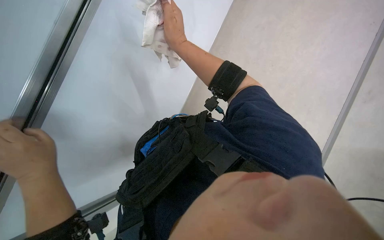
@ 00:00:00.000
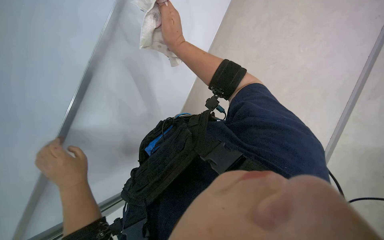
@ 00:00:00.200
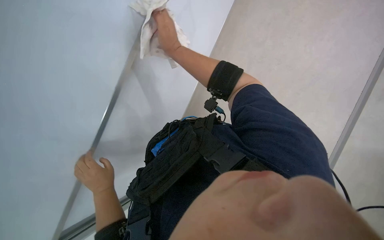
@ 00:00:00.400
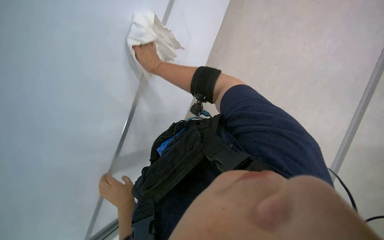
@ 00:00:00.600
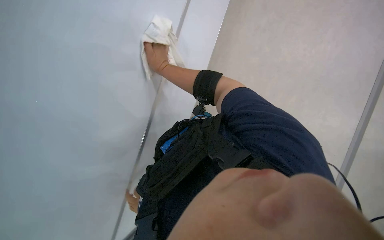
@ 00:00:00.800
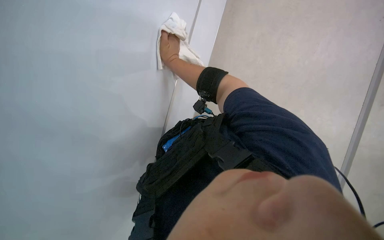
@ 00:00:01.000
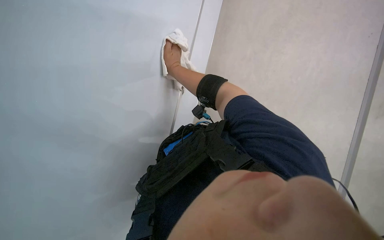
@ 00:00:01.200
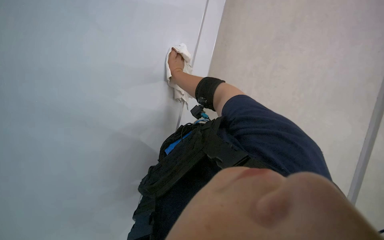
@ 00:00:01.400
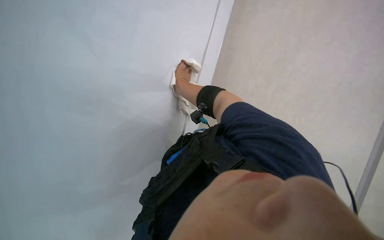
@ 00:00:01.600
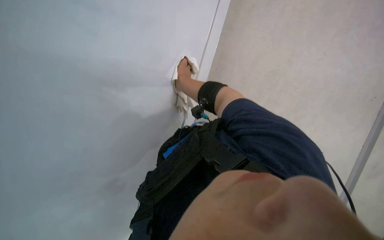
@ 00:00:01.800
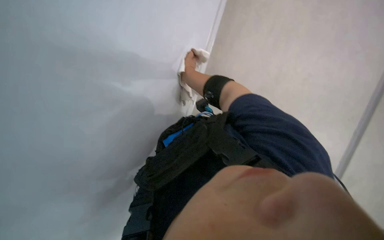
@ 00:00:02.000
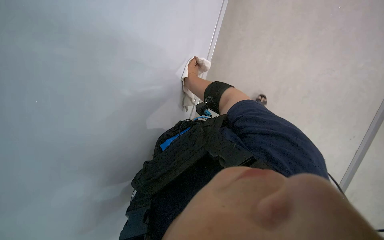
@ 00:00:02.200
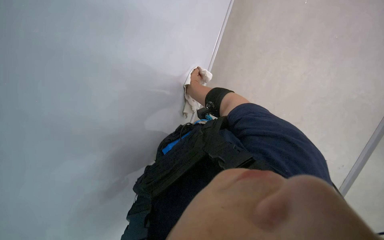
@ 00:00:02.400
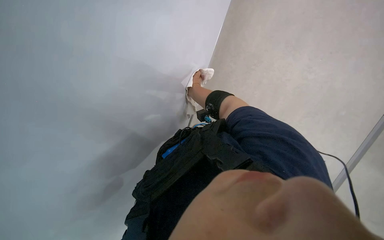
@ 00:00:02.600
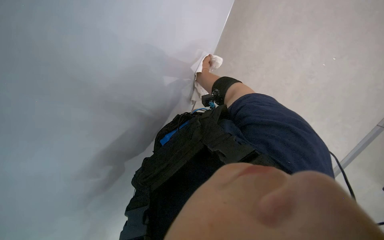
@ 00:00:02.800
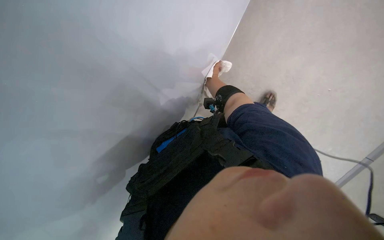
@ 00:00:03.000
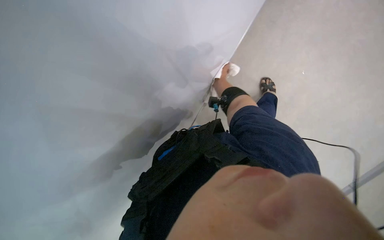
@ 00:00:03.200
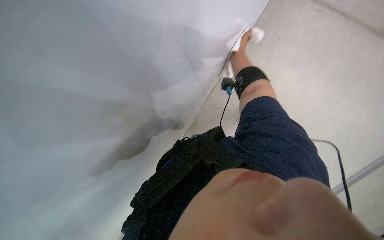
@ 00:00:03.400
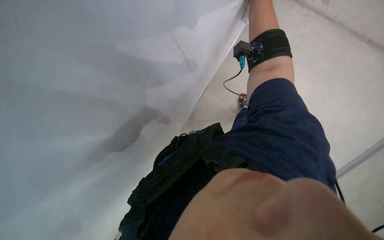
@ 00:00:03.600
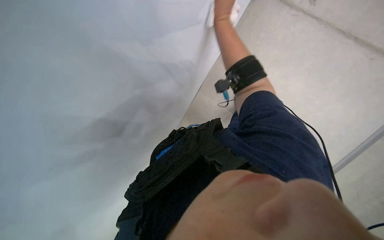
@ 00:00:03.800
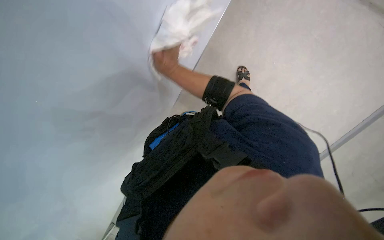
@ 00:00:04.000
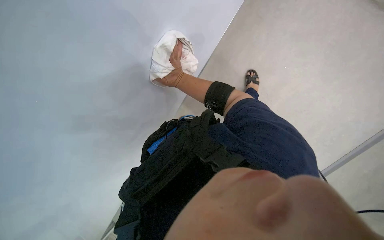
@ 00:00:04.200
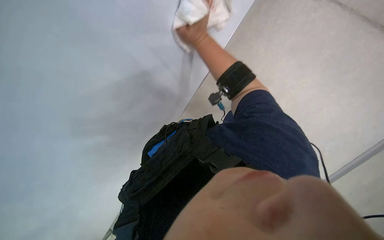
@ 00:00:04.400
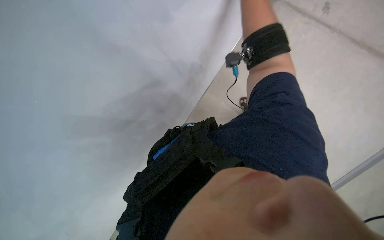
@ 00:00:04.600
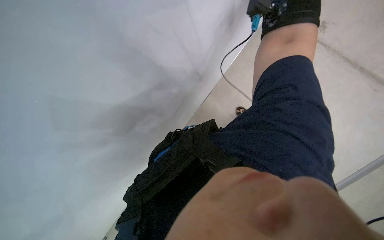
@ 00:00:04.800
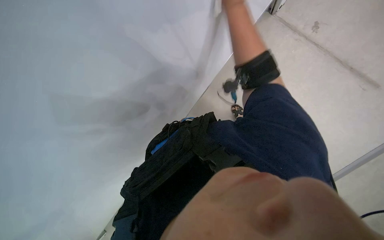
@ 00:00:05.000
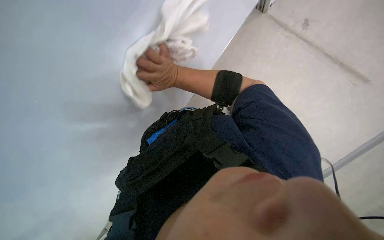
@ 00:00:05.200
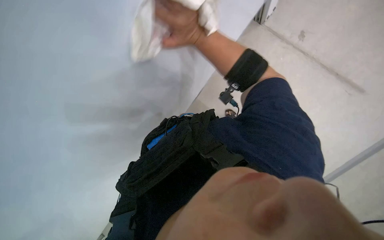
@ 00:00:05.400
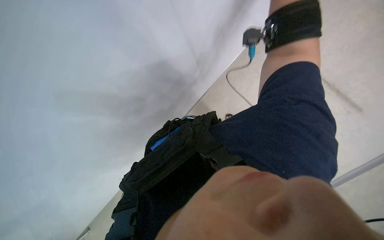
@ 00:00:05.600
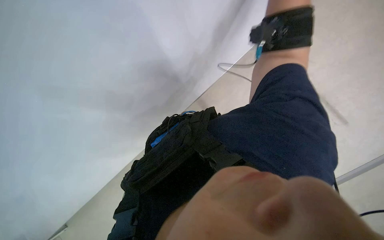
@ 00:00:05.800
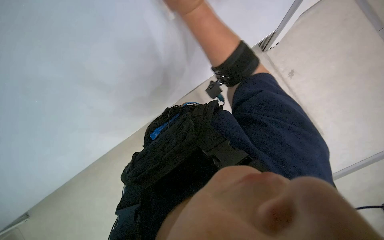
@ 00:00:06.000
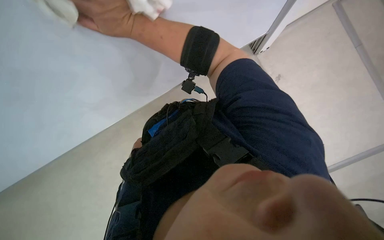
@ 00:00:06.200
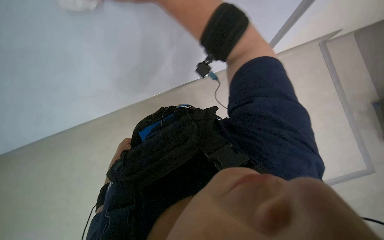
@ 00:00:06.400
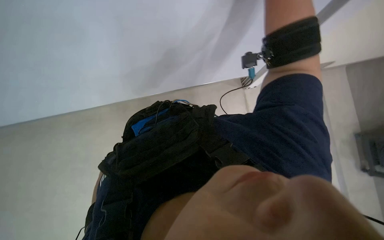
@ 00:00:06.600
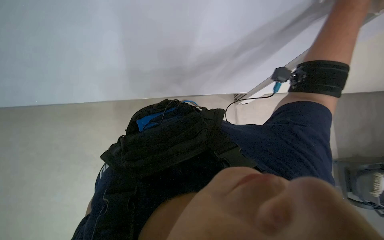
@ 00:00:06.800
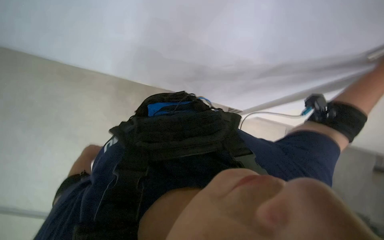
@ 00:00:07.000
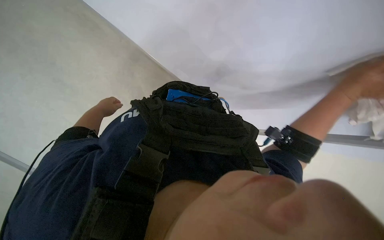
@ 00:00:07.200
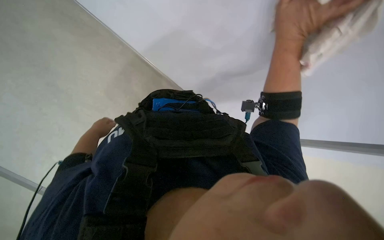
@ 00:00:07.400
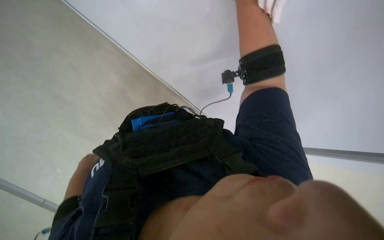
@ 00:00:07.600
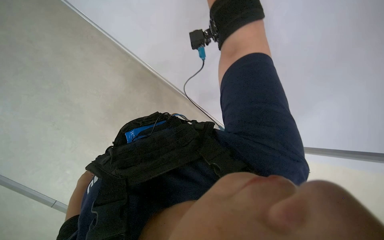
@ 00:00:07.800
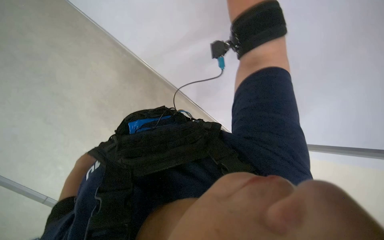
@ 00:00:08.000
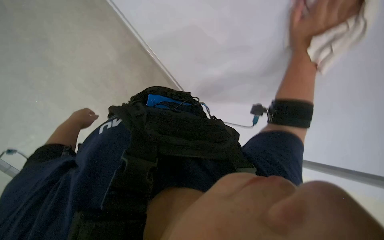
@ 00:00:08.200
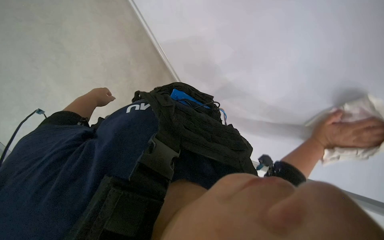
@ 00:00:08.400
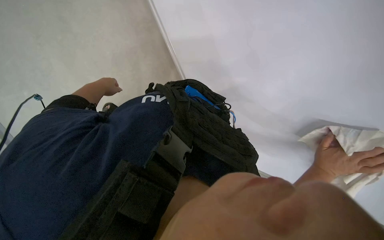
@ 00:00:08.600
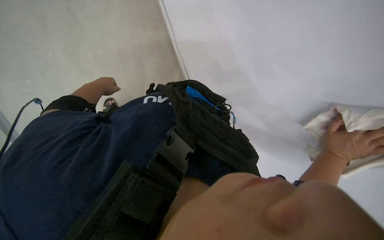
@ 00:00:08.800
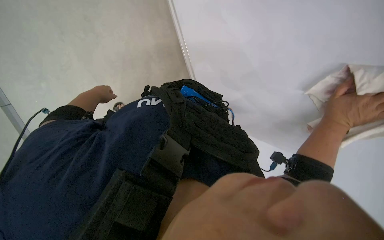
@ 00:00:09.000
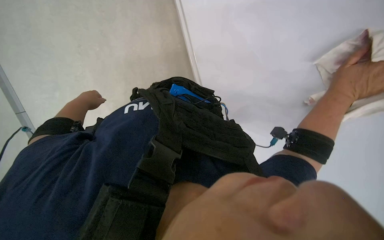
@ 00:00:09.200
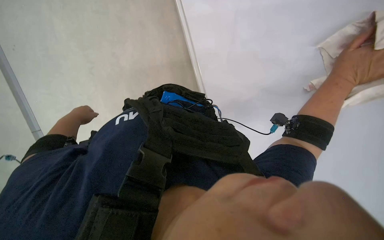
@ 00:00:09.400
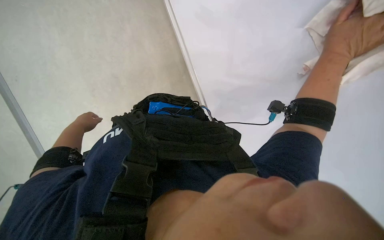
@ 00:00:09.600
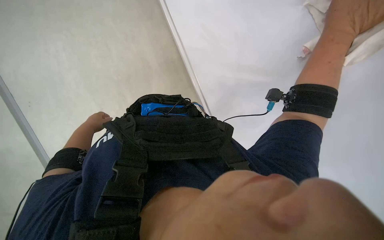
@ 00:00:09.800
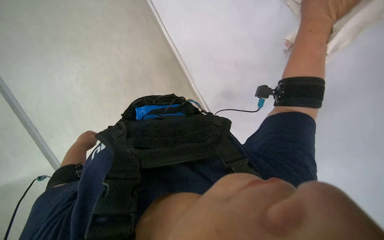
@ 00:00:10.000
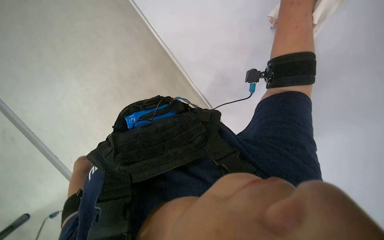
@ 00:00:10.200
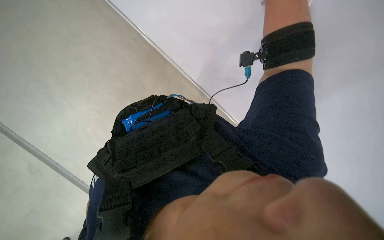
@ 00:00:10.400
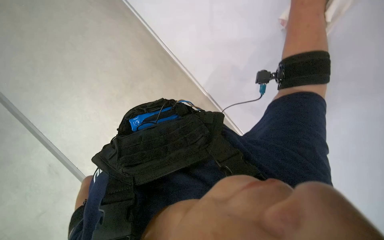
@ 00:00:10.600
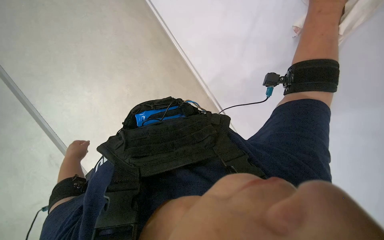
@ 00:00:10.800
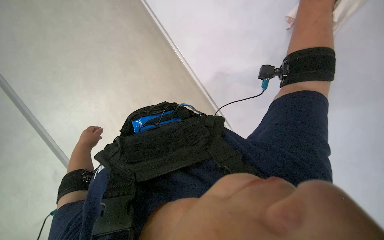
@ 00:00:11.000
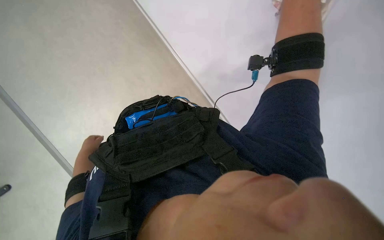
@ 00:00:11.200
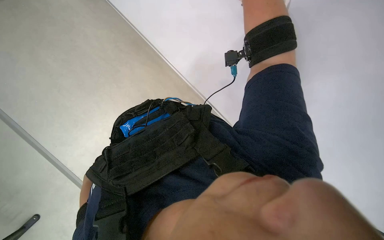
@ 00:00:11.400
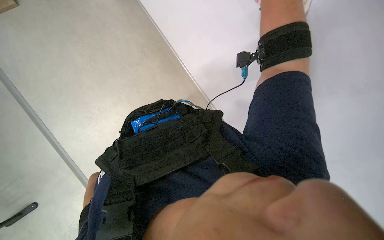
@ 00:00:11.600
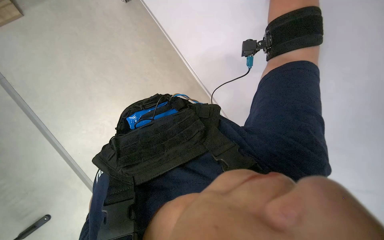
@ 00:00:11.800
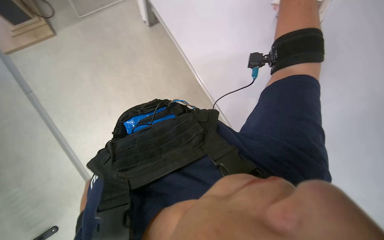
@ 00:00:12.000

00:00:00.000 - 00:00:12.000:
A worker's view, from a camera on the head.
Job: wiping surfaces.
The whole recording: Wiping whiteboard surface. The worker wipes the whiteboard surface with a white cloth.
00:00:00.000 - 00:00:01.600: The camera is aimed roughly 15 degrees further to the left.
00:00:01.600 - 00:00:03.000: The right hand moves farther from the camera and up the picture, some 30 cm.
00:00:07.600 - 00:00:09.000: The scene rotates clockwise by approximately 40 degrees.
00:00:09.000 - 00:00:10.400: Everything in view rotates some 50 degrees counterclockwise.

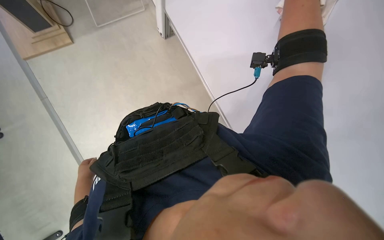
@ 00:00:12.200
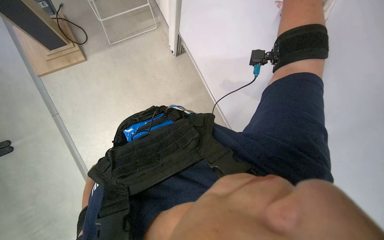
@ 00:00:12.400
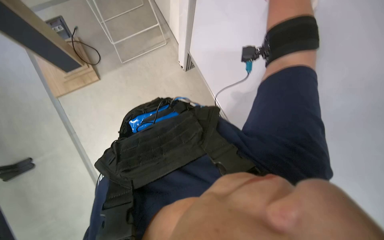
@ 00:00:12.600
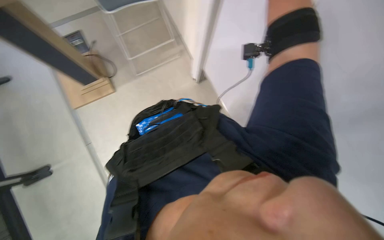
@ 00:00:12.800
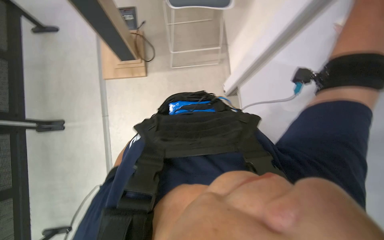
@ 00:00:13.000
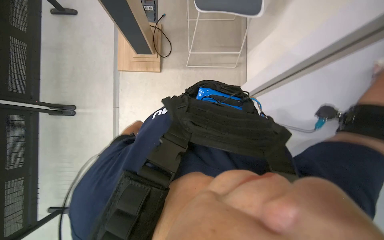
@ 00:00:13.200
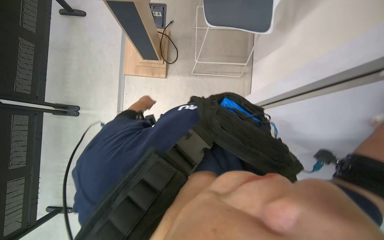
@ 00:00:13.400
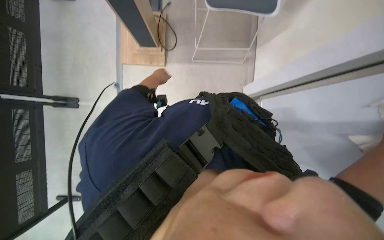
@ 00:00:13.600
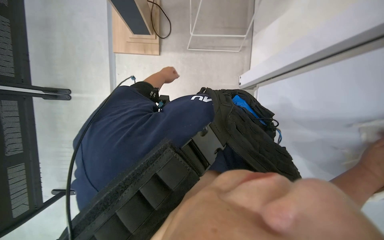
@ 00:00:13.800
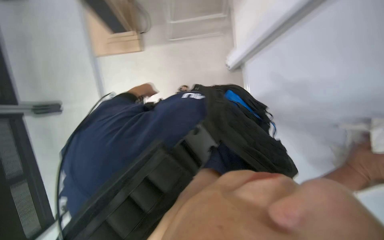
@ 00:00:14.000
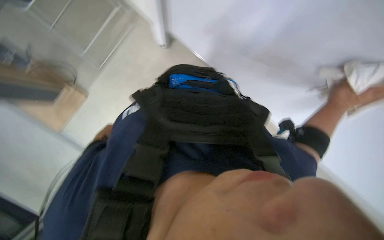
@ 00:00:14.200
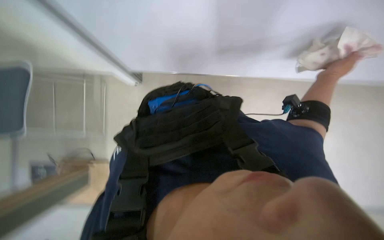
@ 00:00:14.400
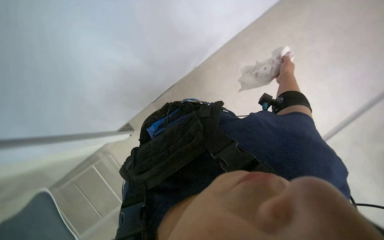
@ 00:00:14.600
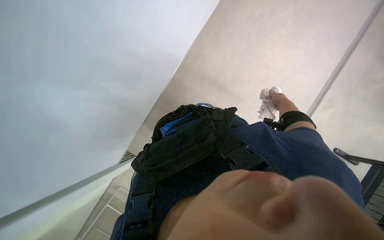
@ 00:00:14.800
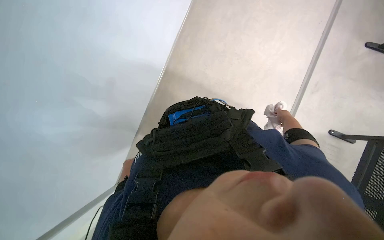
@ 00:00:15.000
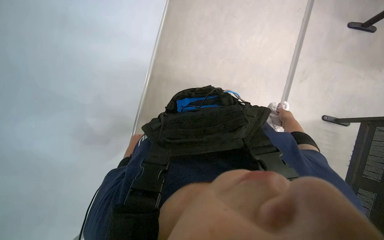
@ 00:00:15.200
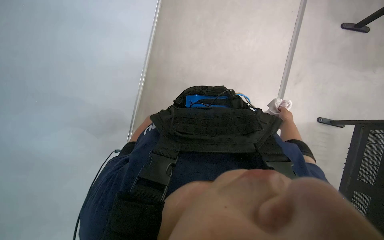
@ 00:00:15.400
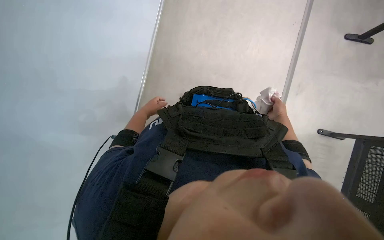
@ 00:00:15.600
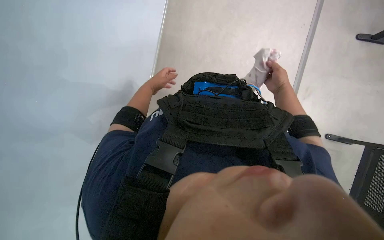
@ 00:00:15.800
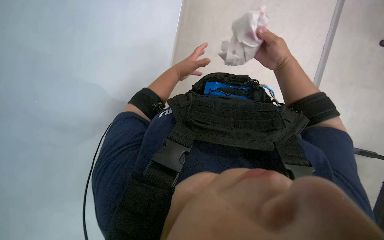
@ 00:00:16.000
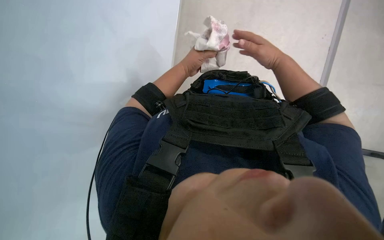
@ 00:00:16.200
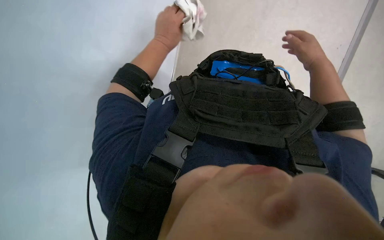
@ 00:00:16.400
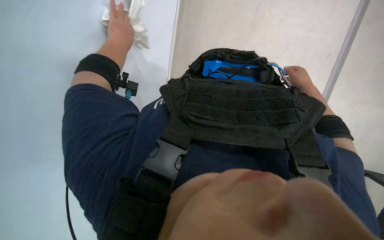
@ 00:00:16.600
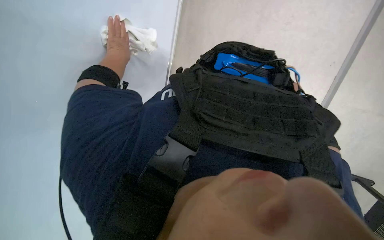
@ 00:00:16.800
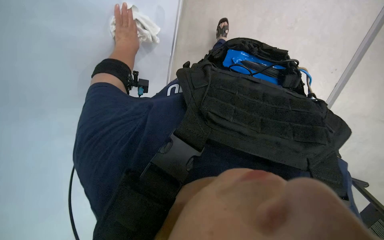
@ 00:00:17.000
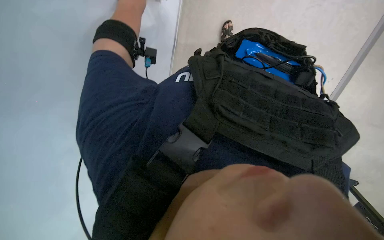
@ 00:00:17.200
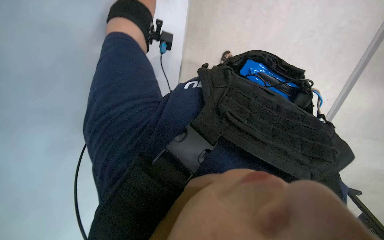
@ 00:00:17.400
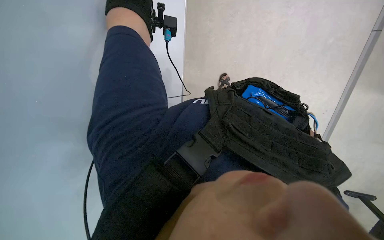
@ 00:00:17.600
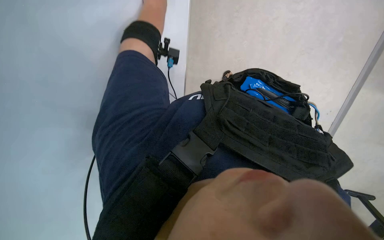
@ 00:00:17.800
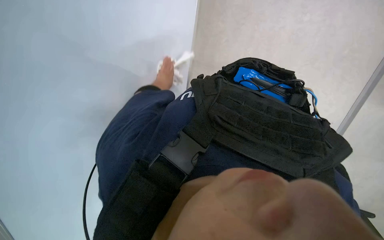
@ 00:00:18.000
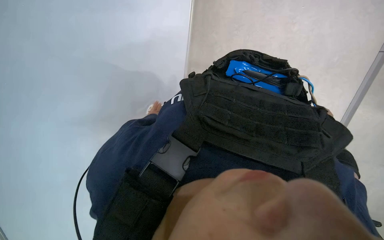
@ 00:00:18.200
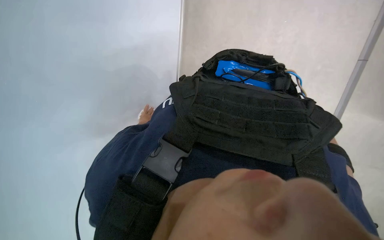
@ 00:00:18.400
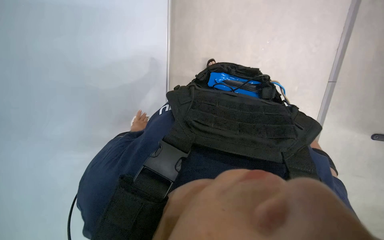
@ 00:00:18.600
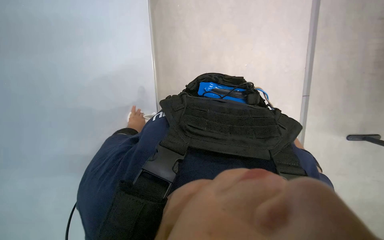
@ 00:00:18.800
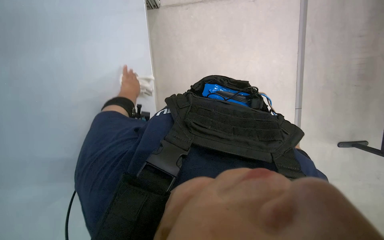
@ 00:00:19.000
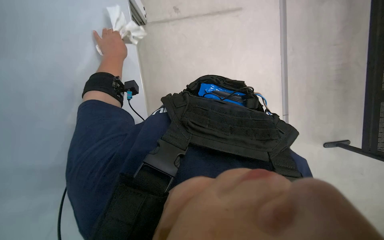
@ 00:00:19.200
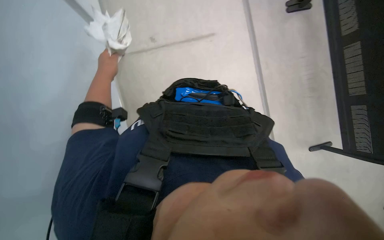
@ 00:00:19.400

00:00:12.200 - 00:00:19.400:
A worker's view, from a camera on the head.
Job: wiping surfaces.
The whole recording: Wiping whiteboard surface. The worker wipes the whiteboard surface with a white cloth.
00:00:12.200 - 00:00:13.600: The wearer looks approximately 25 degrees further to the left.
00:00:15.000 - 00:00:16.600: The wearer looks about 15 degrees further downward. The right hand heads up the picture, covering roughly 10 cm, and reaches about 15 cm nearer to the camera, then returns.
00:00:16.600 - 00:00:18.000: The left hand is displaced farther from the camera and down the picture by about 20 cm.
00:00:18.000 - 00:00:19.400: The wearer looks some 25 degrees further to the right. The left hand travels farther from the camera and back again, some 20 cm each way.
